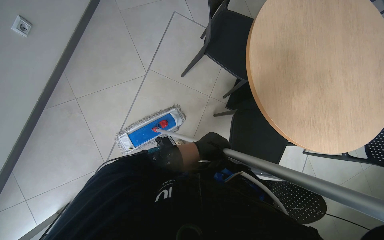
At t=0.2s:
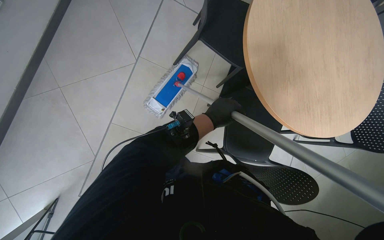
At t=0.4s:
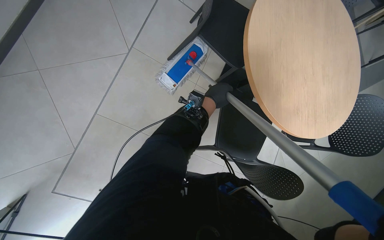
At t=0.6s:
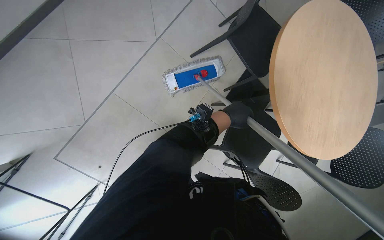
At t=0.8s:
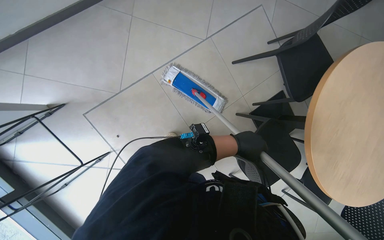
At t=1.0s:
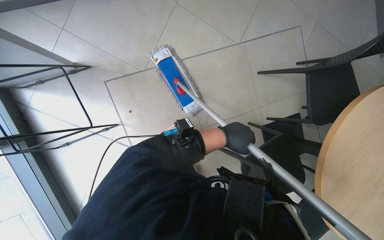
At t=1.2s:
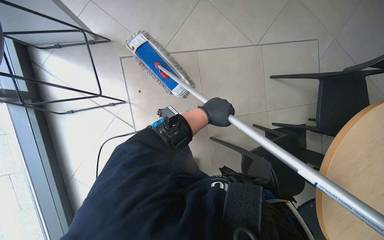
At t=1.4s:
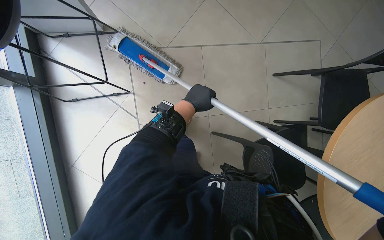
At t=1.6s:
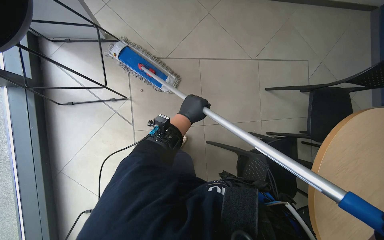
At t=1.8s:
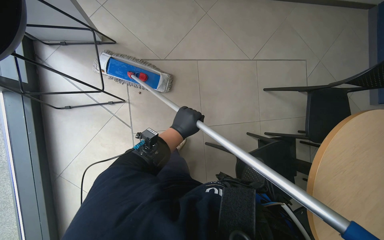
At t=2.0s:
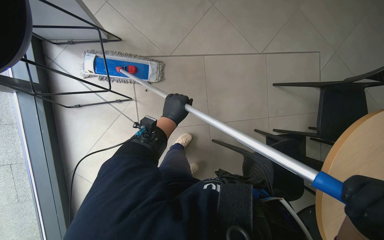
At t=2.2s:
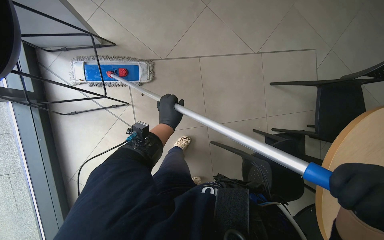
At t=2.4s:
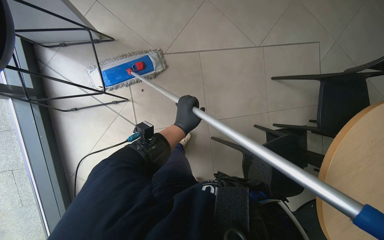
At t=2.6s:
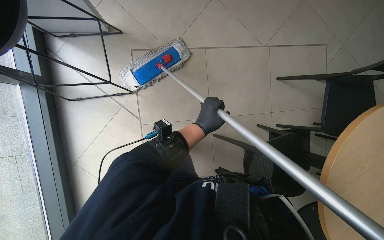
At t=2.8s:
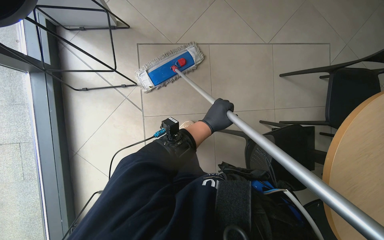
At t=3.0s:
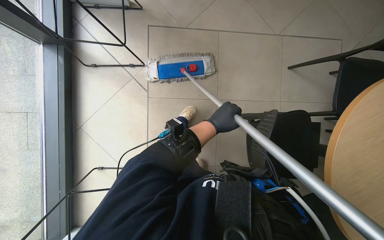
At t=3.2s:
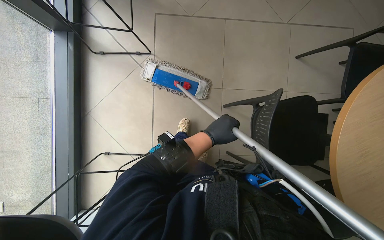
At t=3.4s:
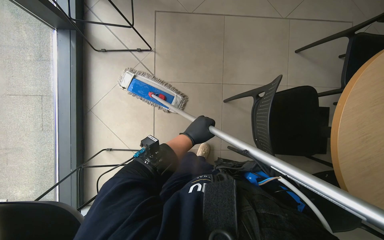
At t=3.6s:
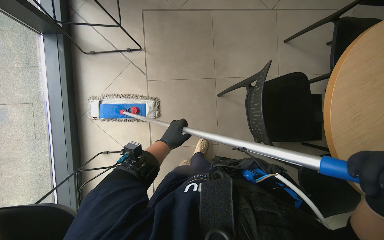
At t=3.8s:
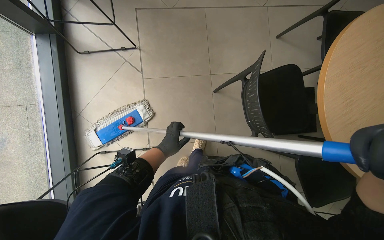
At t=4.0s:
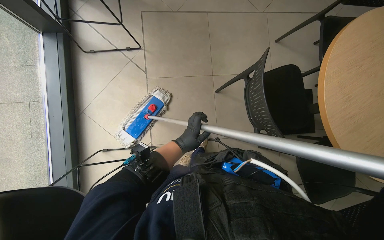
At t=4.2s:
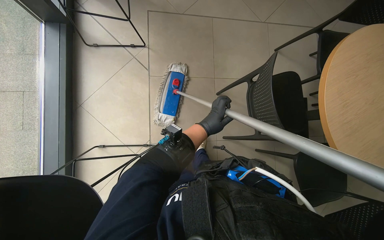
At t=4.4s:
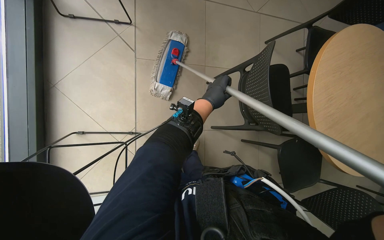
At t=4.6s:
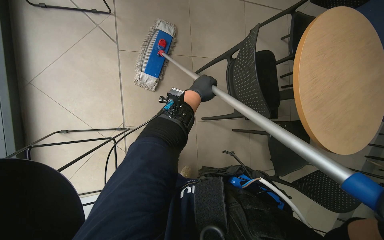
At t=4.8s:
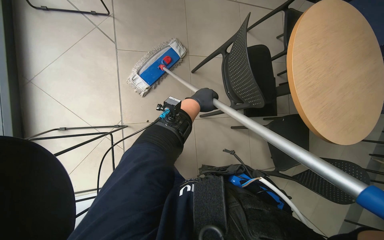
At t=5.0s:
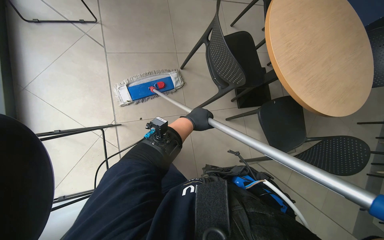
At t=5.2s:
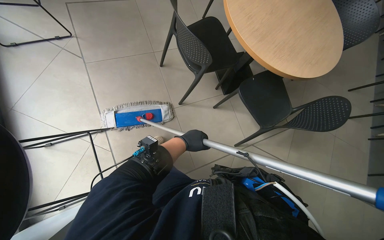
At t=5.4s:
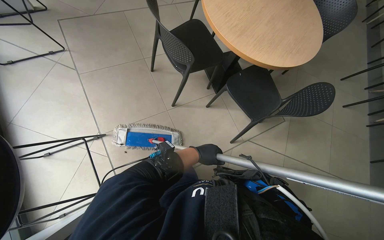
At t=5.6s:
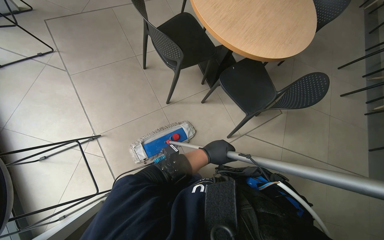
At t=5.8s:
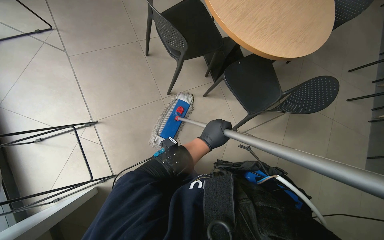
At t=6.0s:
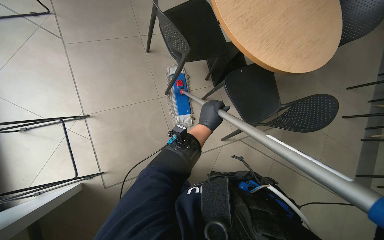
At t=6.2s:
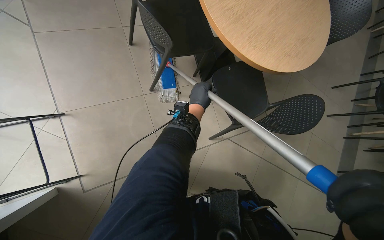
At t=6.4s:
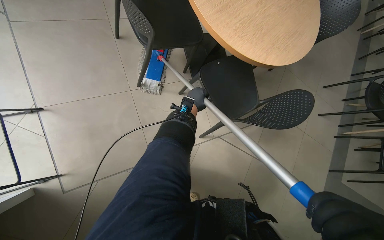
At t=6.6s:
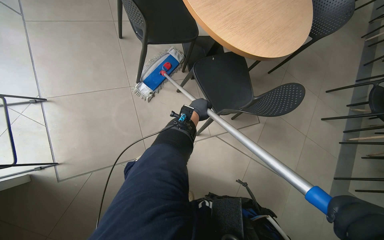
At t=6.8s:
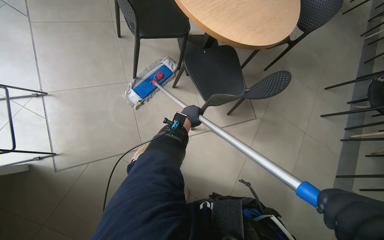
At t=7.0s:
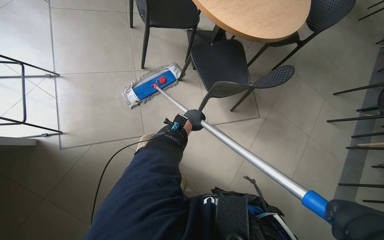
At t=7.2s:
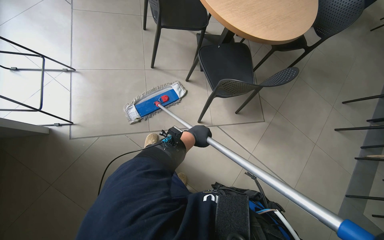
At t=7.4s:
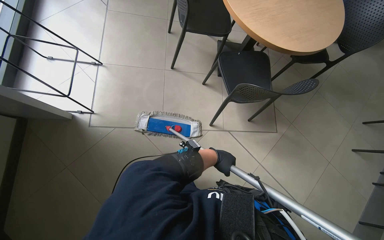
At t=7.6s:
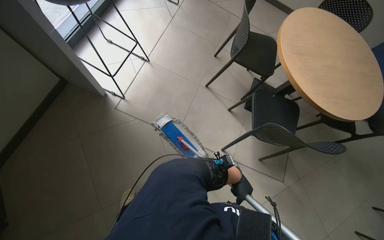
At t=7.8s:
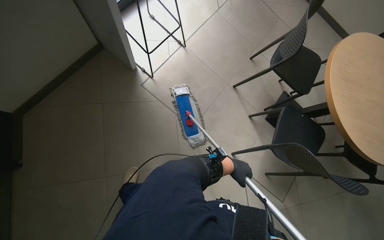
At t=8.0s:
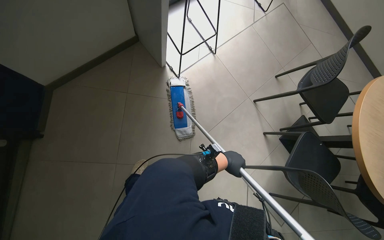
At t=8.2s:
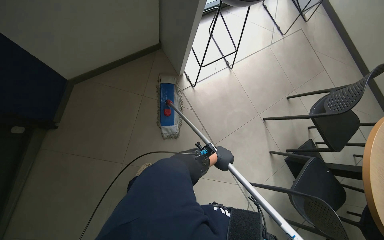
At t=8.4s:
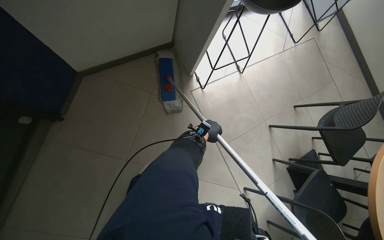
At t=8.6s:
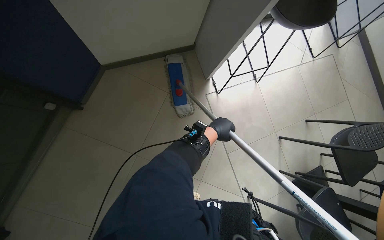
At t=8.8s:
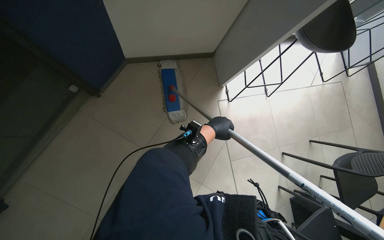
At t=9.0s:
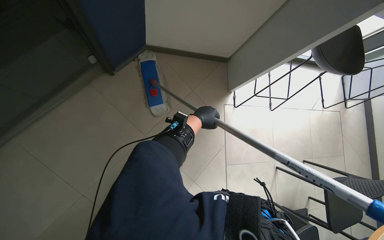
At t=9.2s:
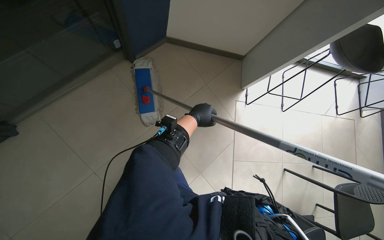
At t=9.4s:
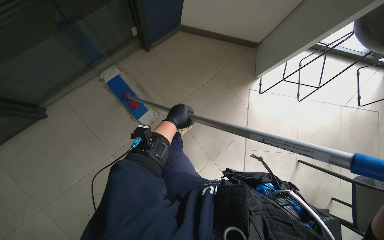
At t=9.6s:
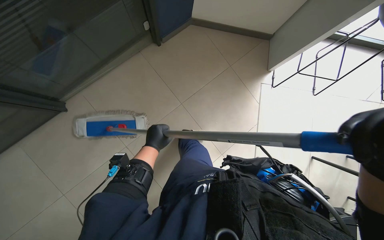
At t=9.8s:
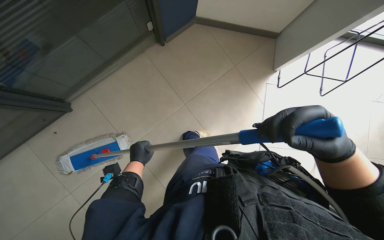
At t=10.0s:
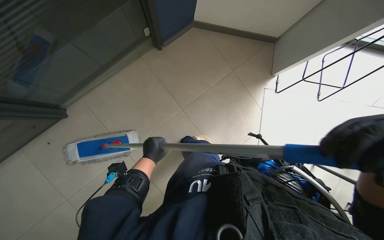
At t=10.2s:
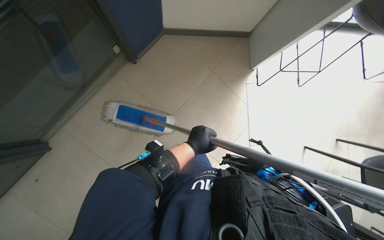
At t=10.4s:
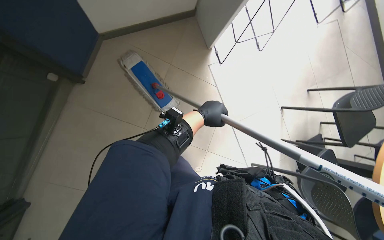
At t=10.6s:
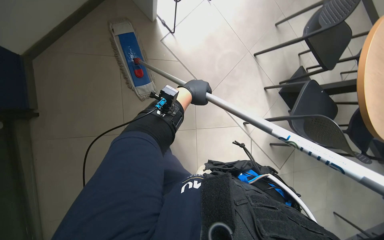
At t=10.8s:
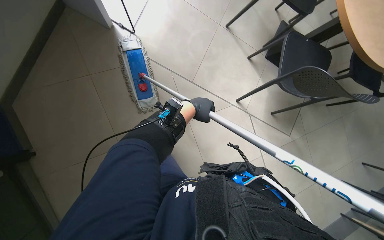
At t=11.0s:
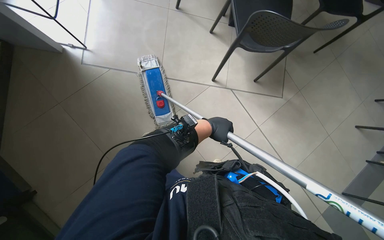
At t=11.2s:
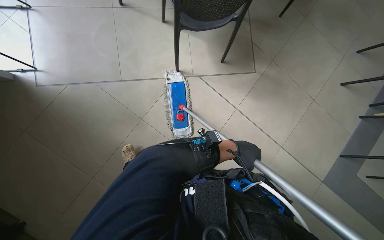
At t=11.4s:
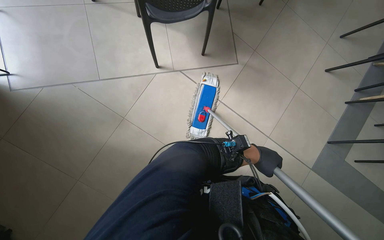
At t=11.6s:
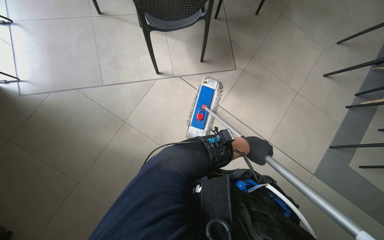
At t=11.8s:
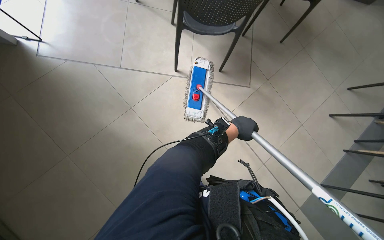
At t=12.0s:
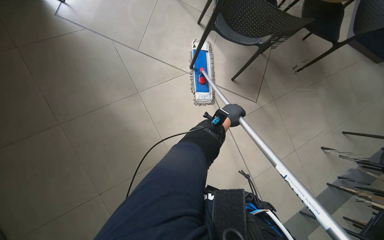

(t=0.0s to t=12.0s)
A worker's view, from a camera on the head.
Job: mopping floor.
The whole recording: Mopping cafe floor. The worker mops the cafe floor, moving around tables and chairs, and periodically cleans the mop head in a bucket.
t=0.0s - t=1.6s: Everything in view rotates about 65 degrees clockwise.
t=1.6s - t=3.0s: The left hand goes approximately 10 cm to the right.
t=3.0s - t=4.4s: The left hand reaches some 15 cm to the left, then returns.
t=6.0s - t=7.6s: The wearer moves some 50 cm. The view tips upward by approximately 15 degrees. Everything in view rotates approximately 35 degrees clockwise.
t=7.6s - t=9.0s: The wearer moves about 60 cm. The scene rotates clockwise by about 70 degrees.
t=10.4s - t=12.0s: The camera pitches downward, by roughly 15 degrees. The scene rotates counterclockwise by about 35 degrees.

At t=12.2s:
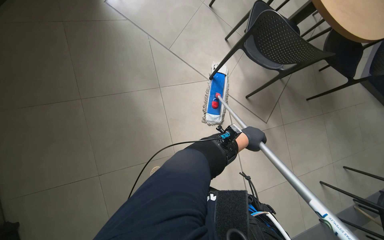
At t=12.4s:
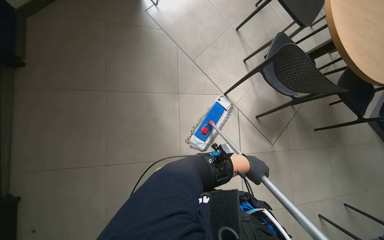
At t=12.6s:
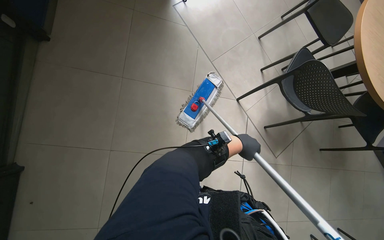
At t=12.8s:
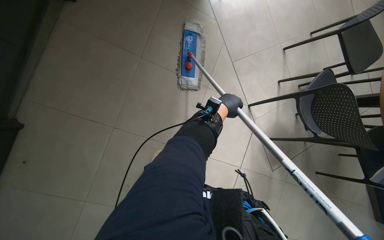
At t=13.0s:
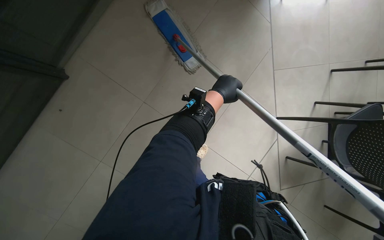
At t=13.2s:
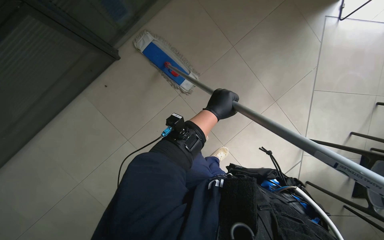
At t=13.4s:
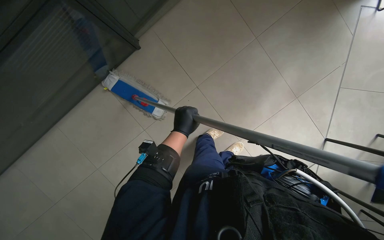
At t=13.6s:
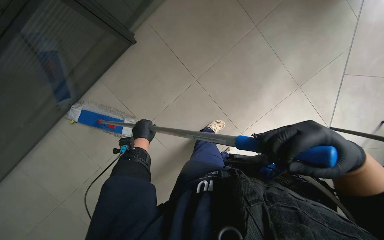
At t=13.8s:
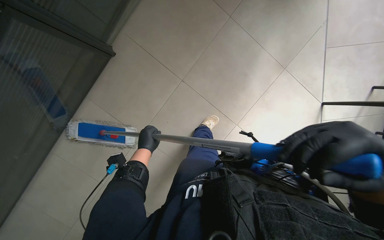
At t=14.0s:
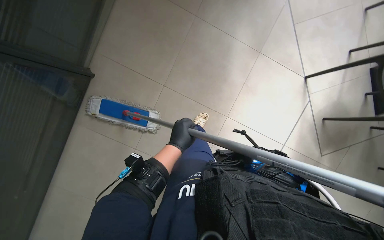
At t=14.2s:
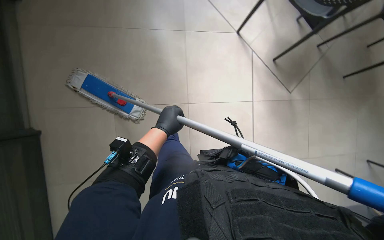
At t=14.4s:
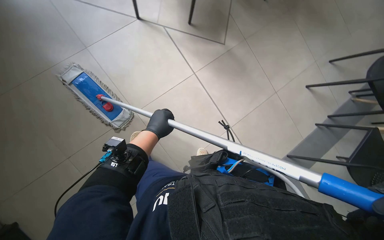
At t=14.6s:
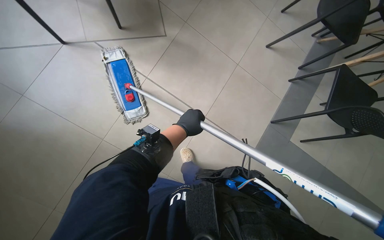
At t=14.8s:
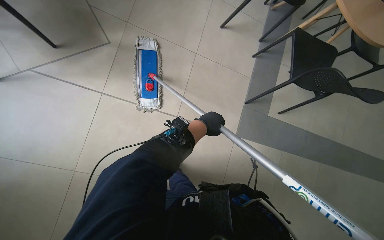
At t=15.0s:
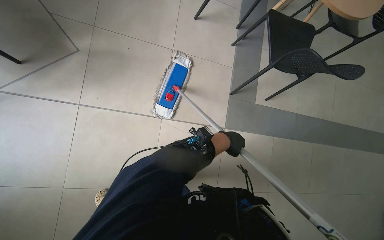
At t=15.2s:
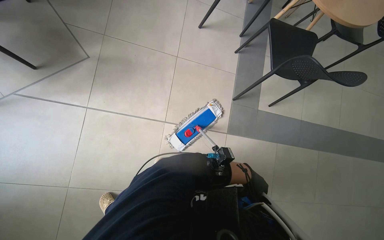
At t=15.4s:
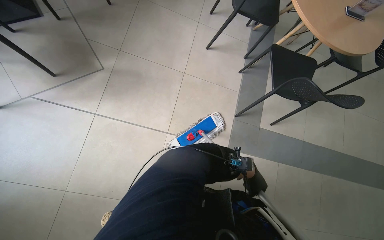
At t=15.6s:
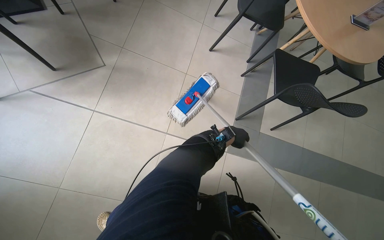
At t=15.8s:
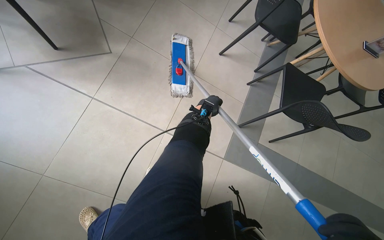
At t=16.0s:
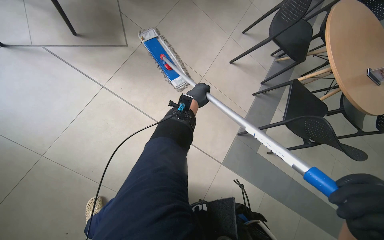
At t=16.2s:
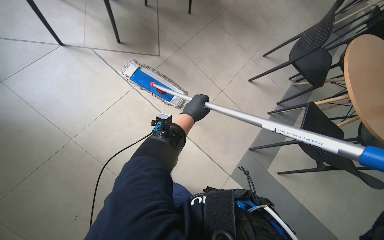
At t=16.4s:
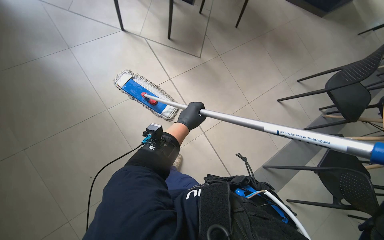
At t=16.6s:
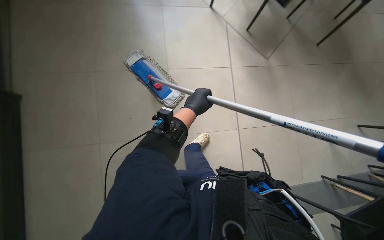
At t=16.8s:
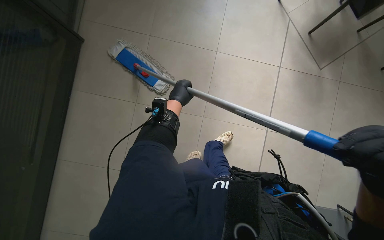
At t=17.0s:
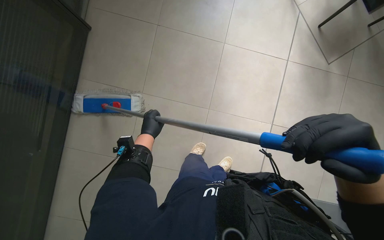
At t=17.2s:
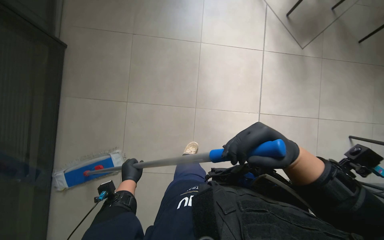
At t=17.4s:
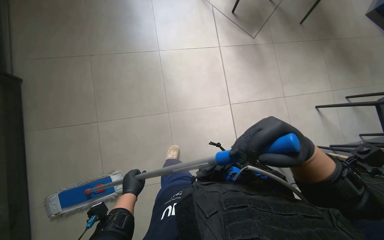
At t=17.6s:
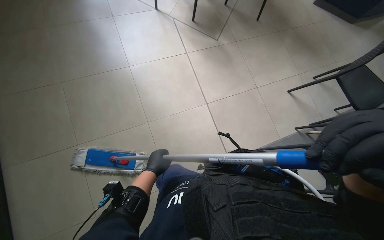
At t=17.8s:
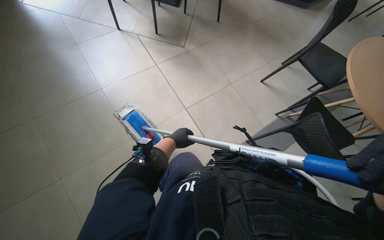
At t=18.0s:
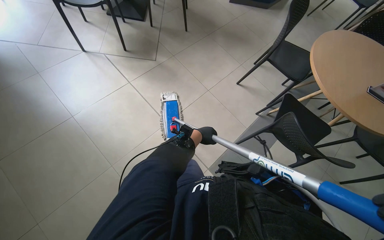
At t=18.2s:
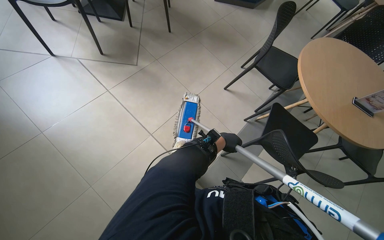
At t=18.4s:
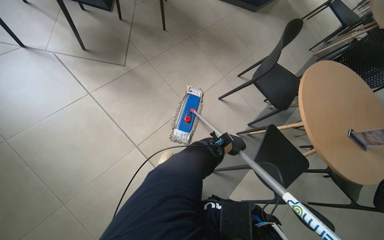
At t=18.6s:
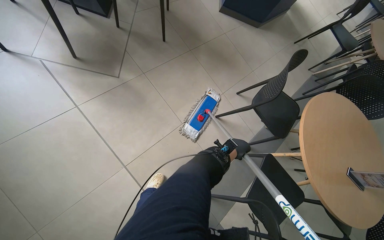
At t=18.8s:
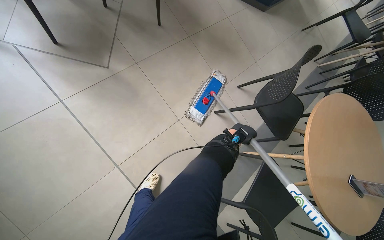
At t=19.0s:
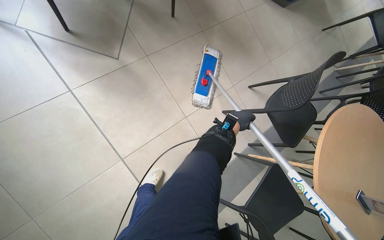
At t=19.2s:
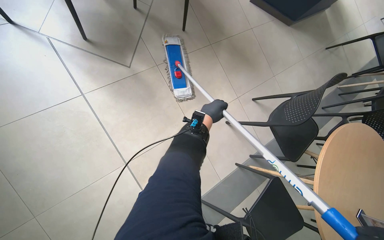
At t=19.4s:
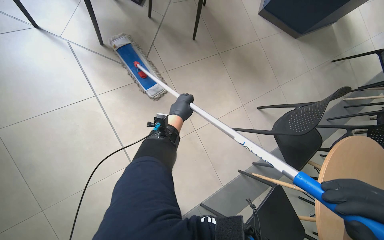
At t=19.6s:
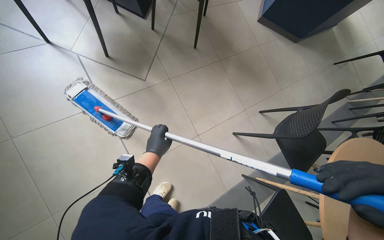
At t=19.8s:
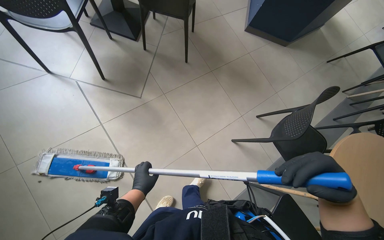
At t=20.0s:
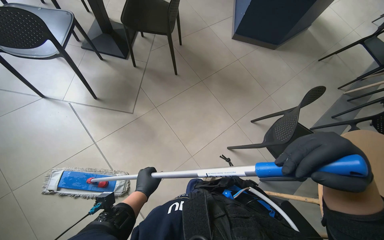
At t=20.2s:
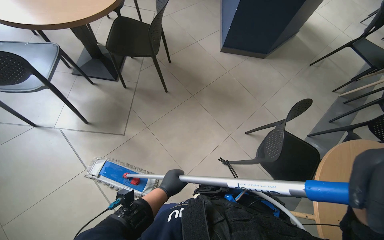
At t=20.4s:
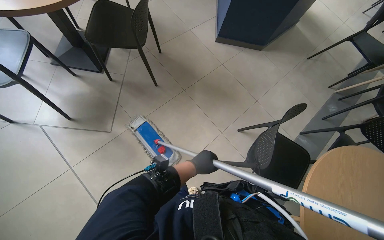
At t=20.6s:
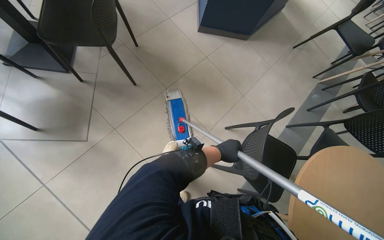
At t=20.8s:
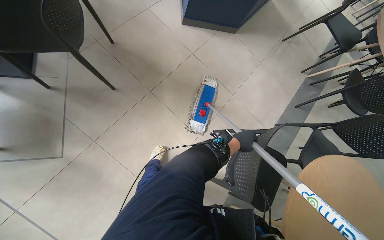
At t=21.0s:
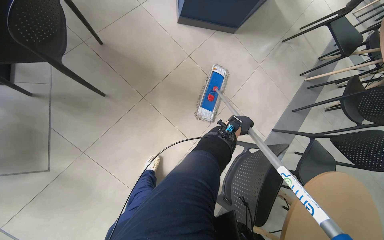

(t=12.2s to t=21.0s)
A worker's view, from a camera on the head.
Job: mopping floor.
The whole recording: Mopping cafe floor. The worker mops the cafe floor, moving around tables and chairs, and periodically cleans the mop head in a bucket.
t=12.2s - t=13.6s: Everything in view rotates approximately 55 degrees clockwise.
t=13.6s - t=15.2s: The camera travels some 50 cm. Everything in view rotates about 45 degrees counterclockwise.
t=15.2s - t=16.6s: The camera pitches upward, by approximately 20 degrees. The scene rotates clockwise by some 50 degrees.
t=16.6s - t=18.0s: The left hand moves farther from the camera, approximately 20 cm, and goes down the picture and returns, roughly 40 cm each way.
t=18.0s - t=19.6s: The head travels approximately 70 cm.
t=19.6s - t=21.0s: The camera travels about 80 cm.
